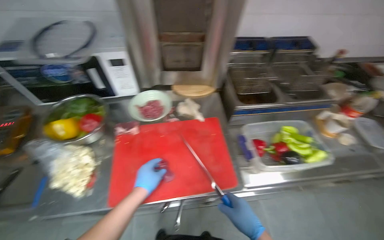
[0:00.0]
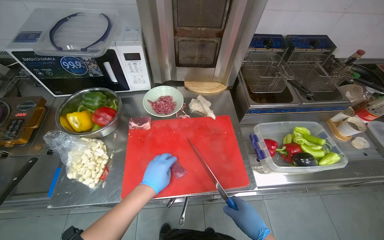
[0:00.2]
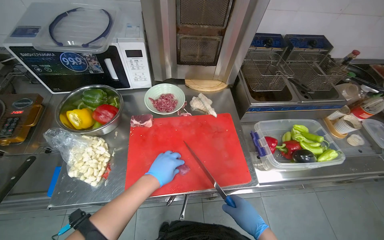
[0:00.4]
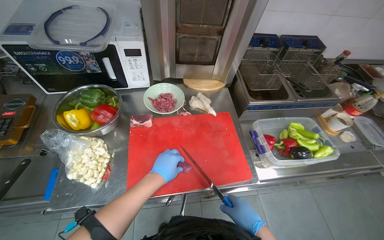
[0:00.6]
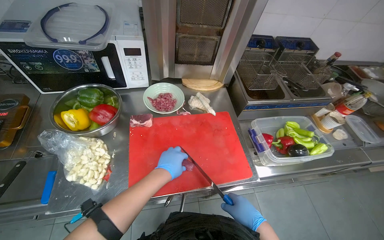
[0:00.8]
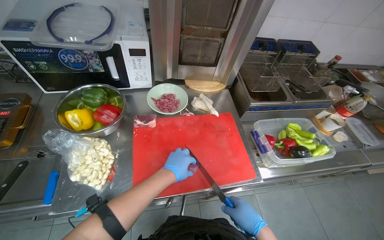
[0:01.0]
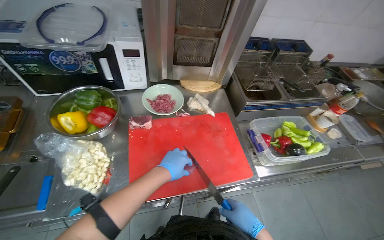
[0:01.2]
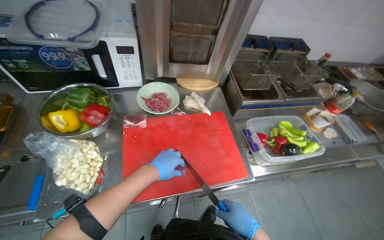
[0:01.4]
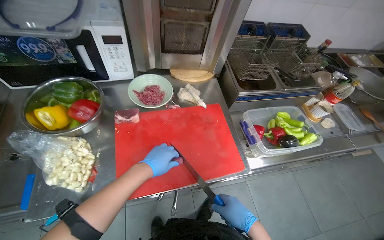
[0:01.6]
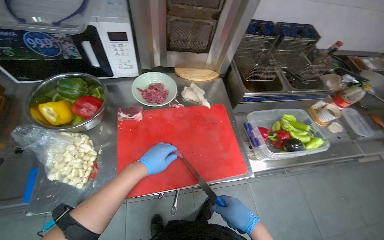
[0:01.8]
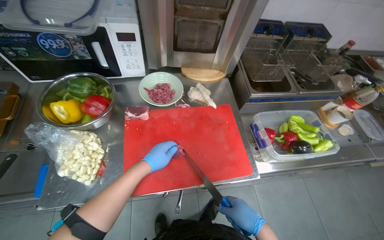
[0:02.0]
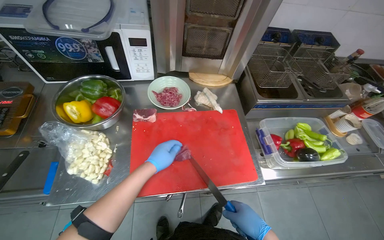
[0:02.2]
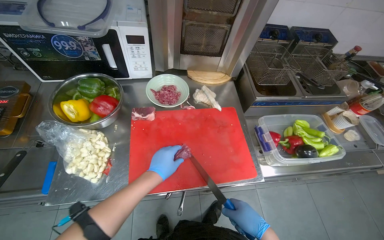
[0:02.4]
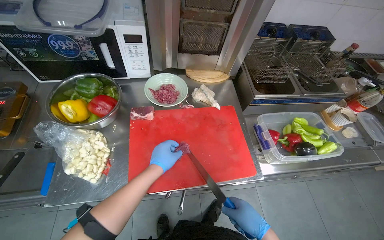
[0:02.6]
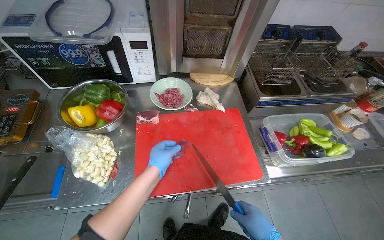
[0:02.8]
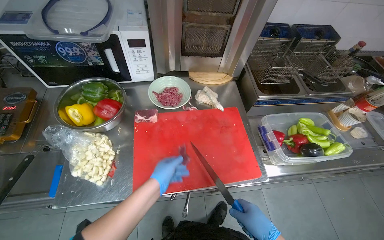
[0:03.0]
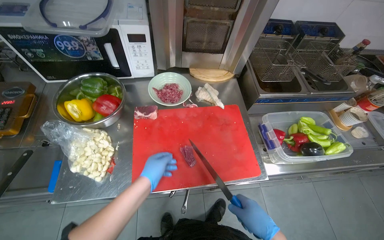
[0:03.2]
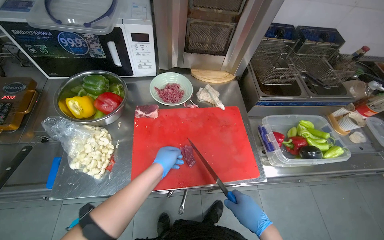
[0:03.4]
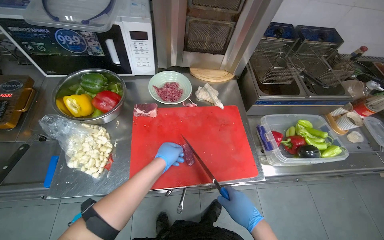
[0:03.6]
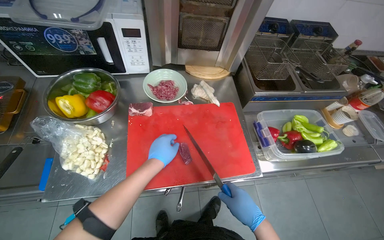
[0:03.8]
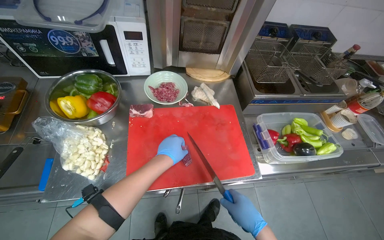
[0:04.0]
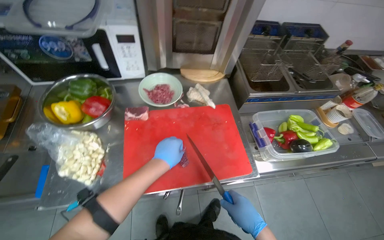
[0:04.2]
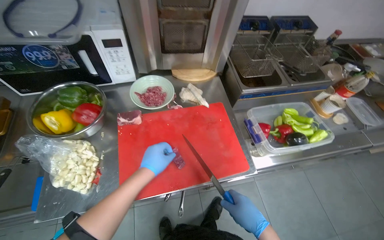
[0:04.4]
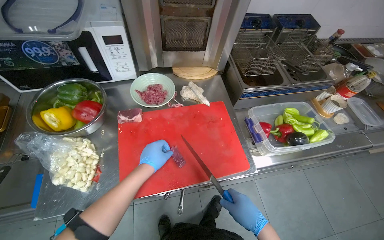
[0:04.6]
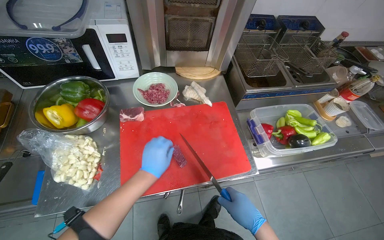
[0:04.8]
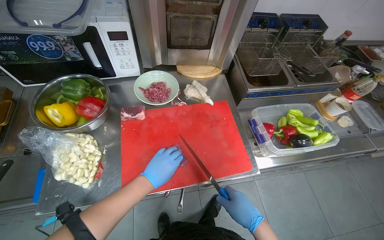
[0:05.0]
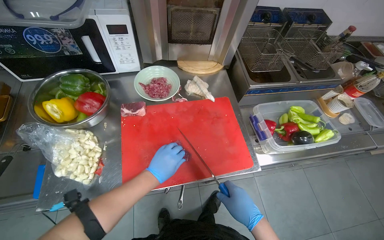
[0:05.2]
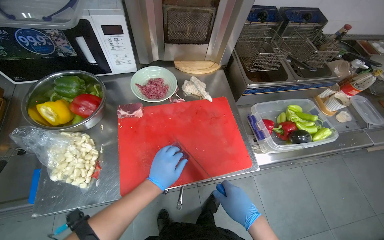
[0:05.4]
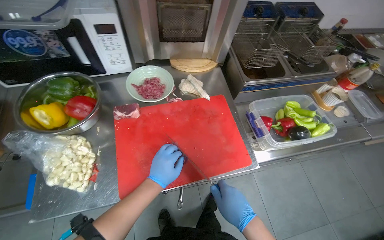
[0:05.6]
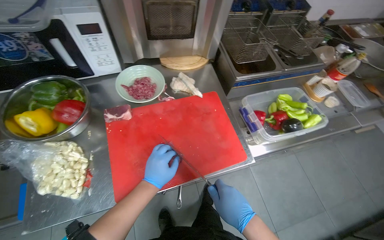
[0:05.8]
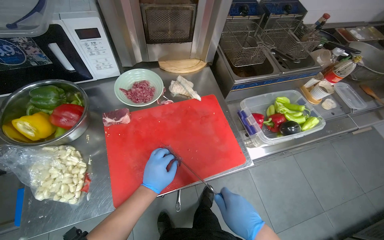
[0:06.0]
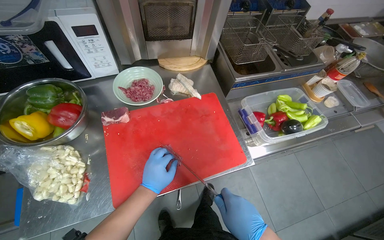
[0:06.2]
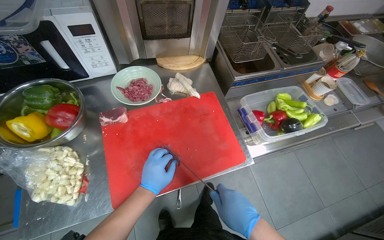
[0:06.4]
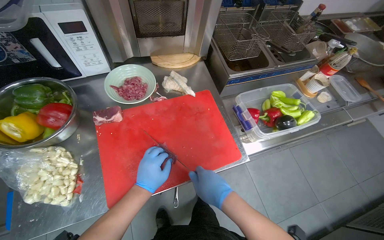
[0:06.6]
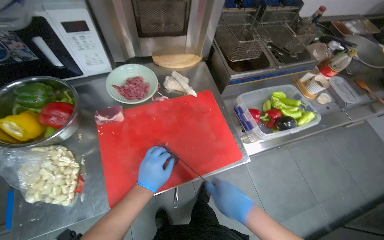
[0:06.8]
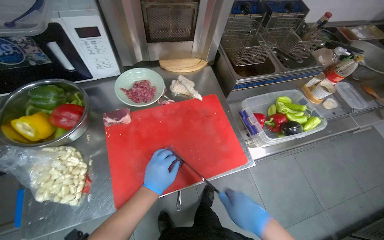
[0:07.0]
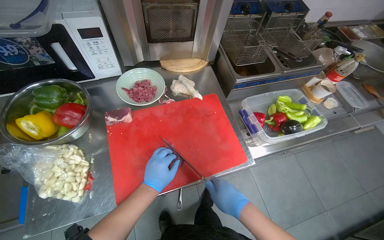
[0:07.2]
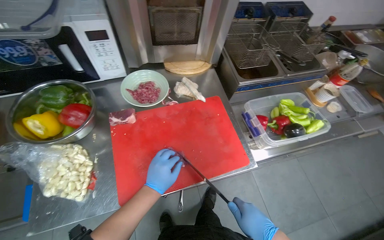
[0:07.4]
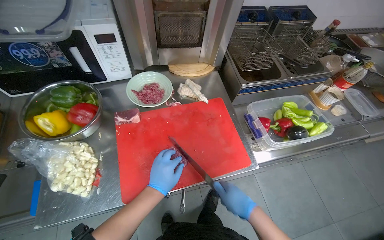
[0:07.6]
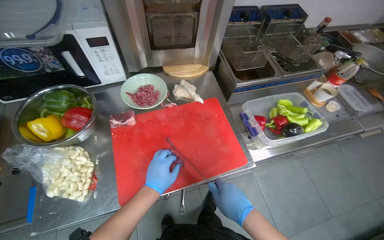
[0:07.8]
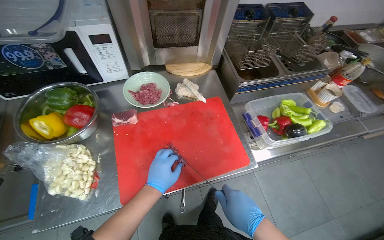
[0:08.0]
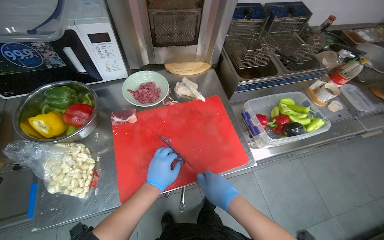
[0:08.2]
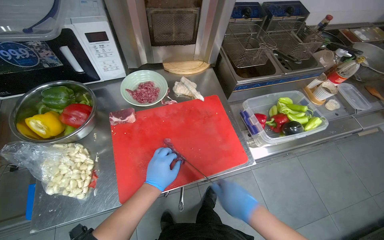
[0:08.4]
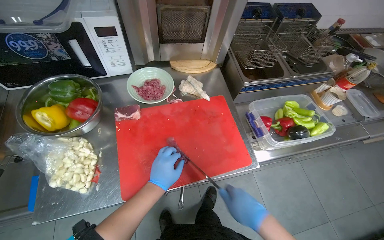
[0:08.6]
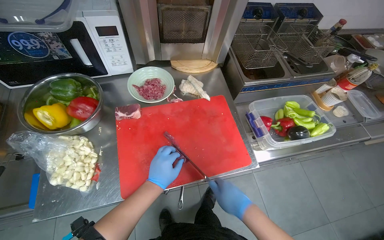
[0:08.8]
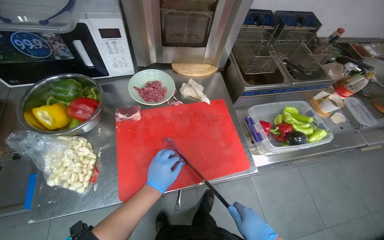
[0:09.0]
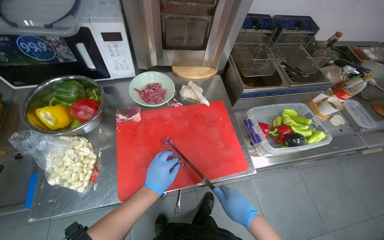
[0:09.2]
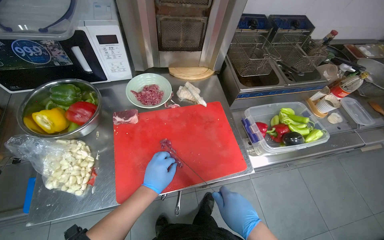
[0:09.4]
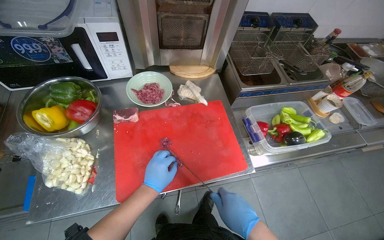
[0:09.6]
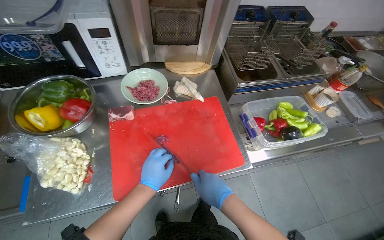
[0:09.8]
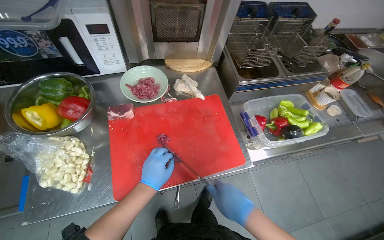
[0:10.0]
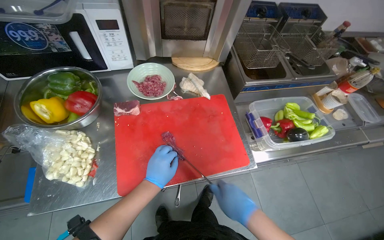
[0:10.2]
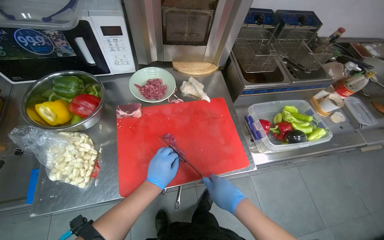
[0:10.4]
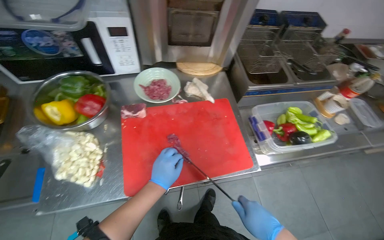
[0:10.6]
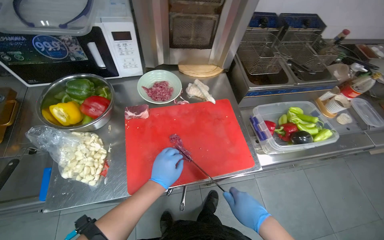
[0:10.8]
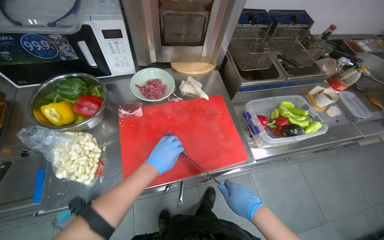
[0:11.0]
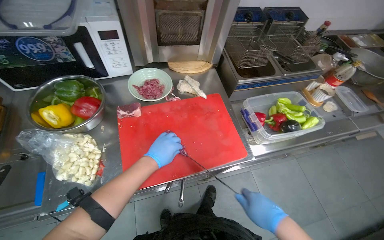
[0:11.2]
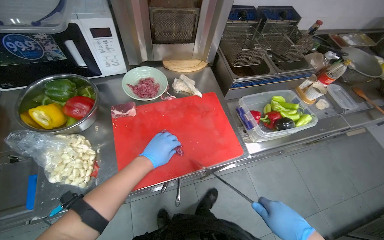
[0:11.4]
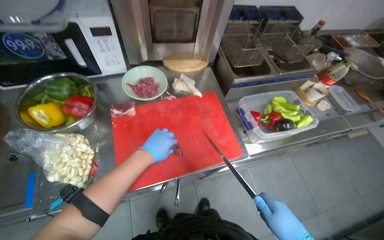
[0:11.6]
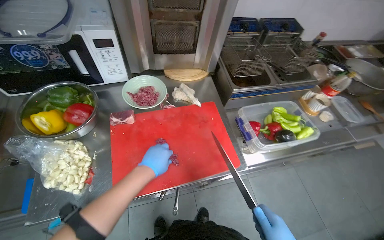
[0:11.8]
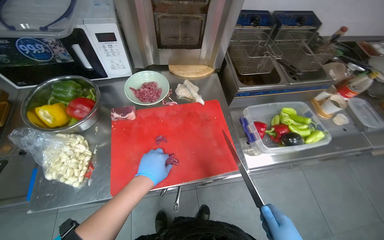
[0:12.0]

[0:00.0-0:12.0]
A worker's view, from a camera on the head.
Job: preparing food.
The whole recording: Chopping meat on cutting board. The worker chops meat on a red cutting board with a knife.
0:00.0 to 0:01.6: The hands make small movements and keep their place.
0:03.0 to 0:06.0: The hands work in one place, with small movements.
0:07.6 to 0:09.0: The hands make small movements and keep their place.

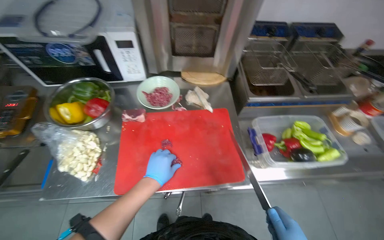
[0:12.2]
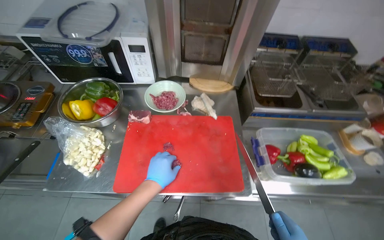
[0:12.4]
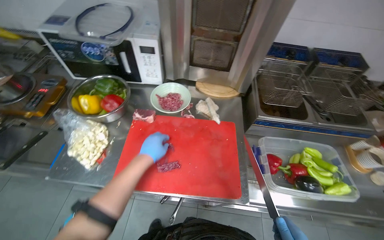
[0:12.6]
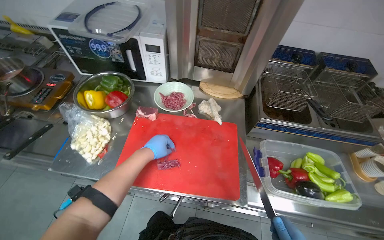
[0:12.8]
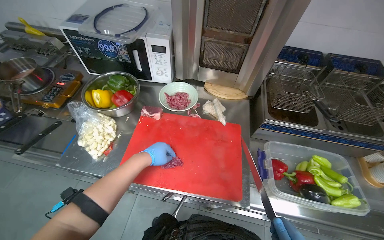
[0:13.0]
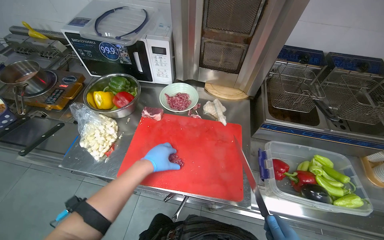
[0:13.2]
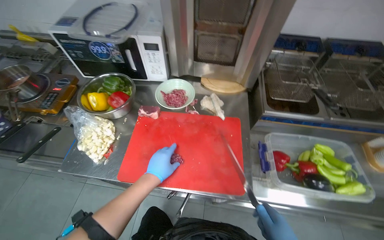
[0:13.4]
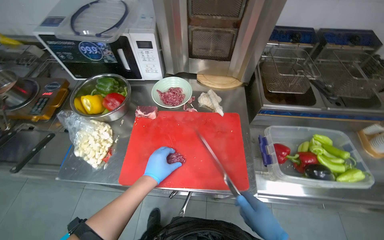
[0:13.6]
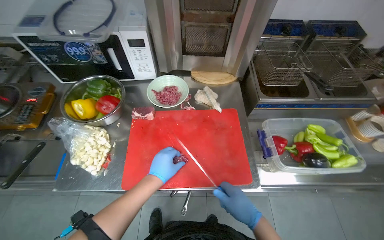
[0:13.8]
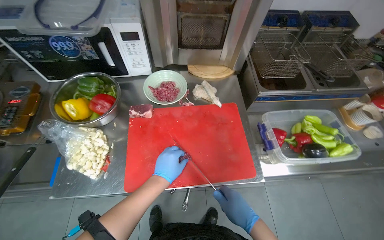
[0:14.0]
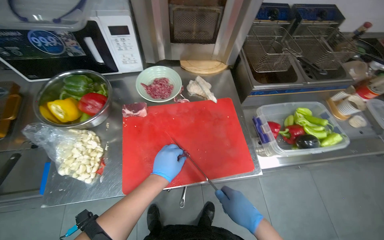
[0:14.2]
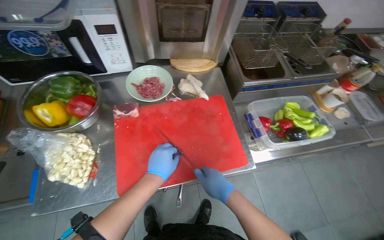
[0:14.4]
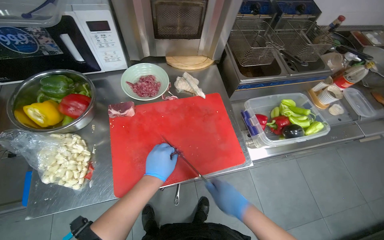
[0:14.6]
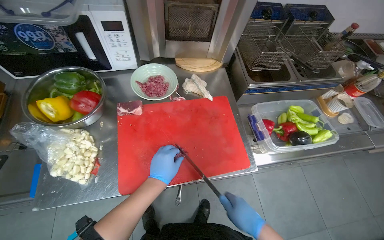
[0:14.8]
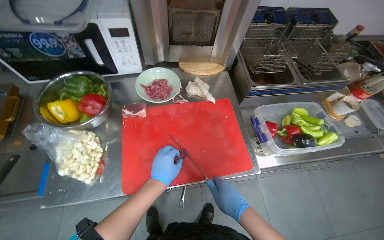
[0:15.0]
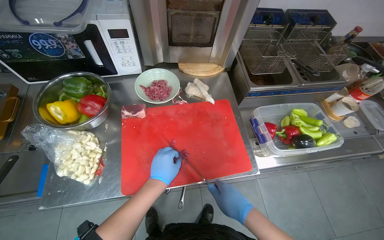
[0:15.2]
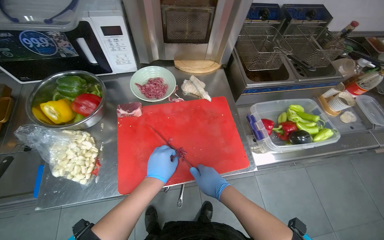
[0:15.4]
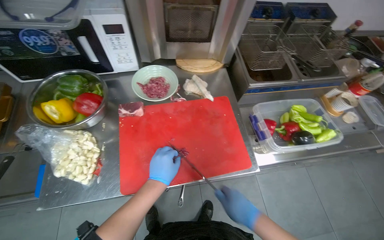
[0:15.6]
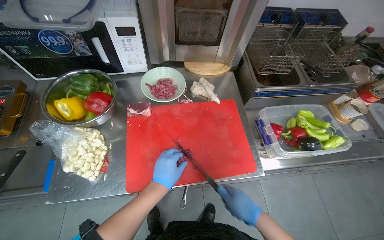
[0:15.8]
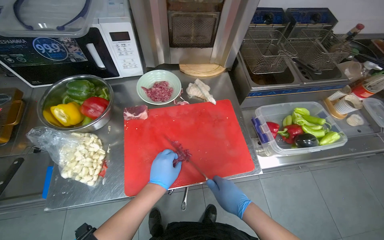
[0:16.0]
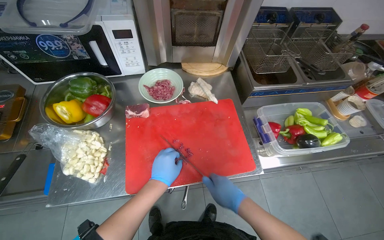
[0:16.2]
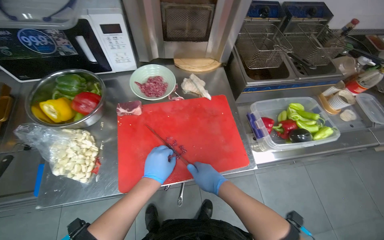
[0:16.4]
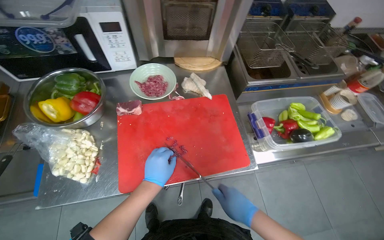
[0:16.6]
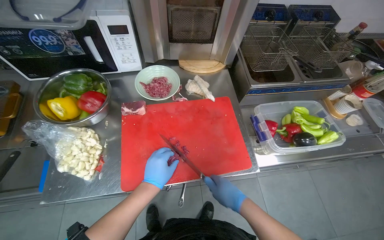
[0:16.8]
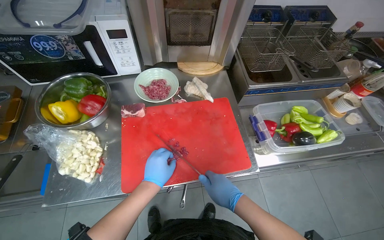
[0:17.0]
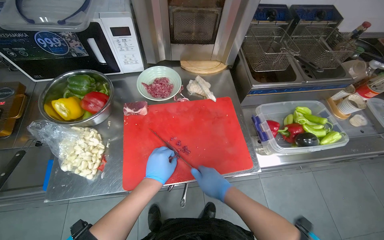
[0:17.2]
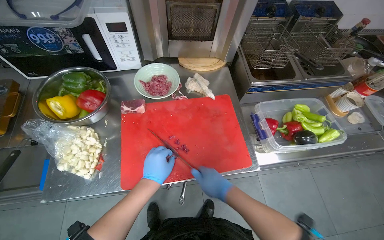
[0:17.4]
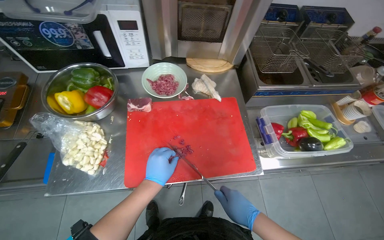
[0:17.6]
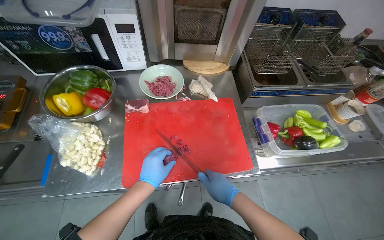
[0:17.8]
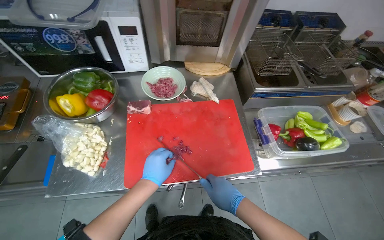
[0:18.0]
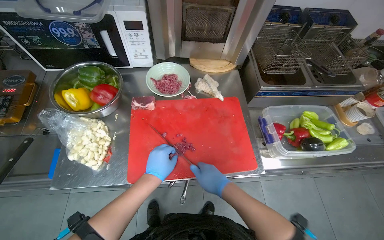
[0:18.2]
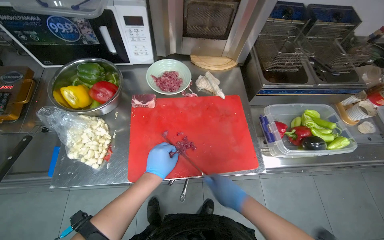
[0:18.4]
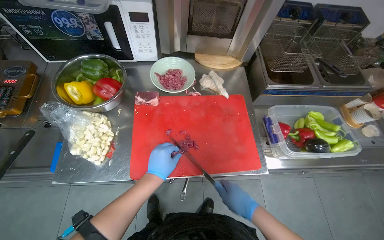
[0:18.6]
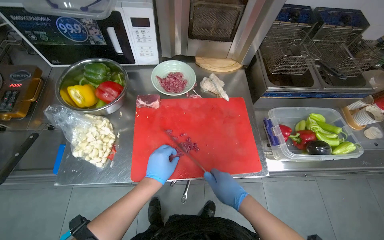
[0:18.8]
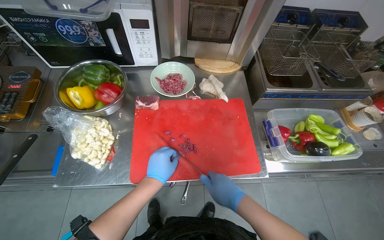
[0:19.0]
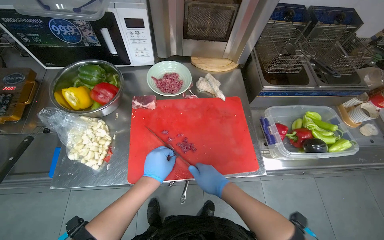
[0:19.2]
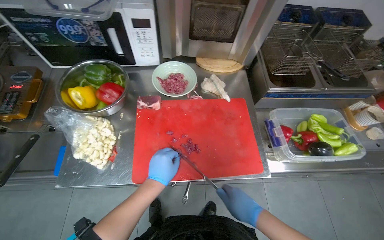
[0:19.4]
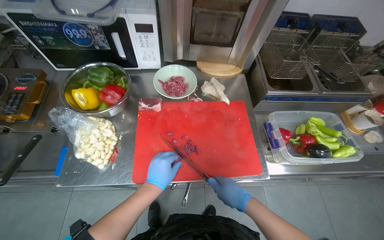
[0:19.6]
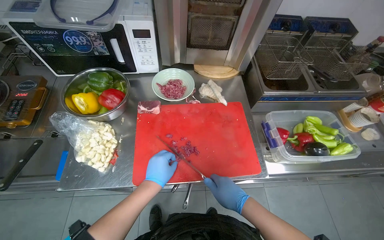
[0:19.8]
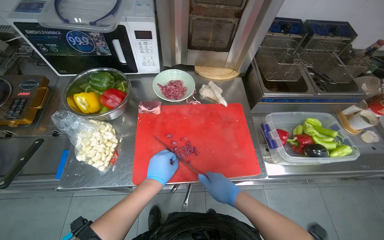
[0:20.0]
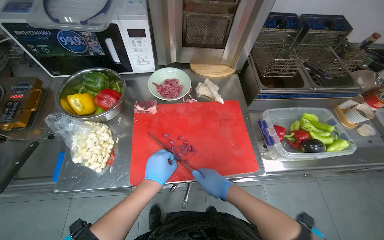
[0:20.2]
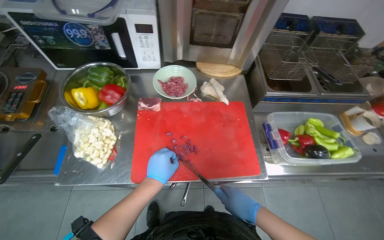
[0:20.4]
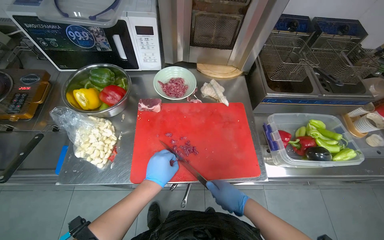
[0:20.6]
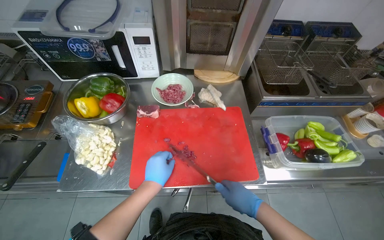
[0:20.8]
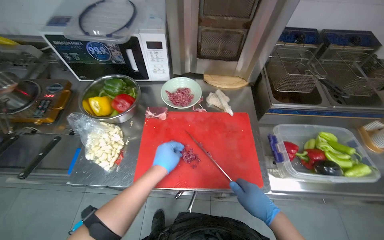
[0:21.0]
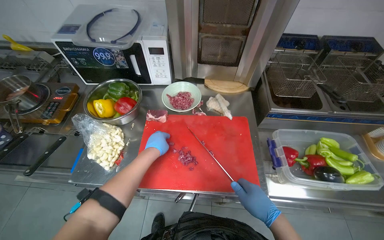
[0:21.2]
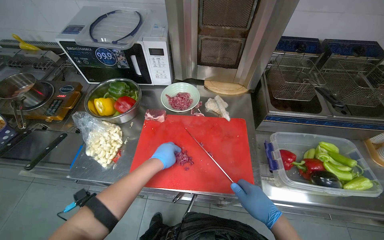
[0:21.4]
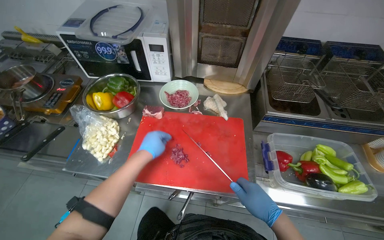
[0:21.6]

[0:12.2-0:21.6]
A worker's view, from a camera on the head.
Job: preparing food.
The whole recording: Chopping meat on cutting board. The worker chops meat on a red cutting board with a knife.
0:13.8 to 0:15.4: The right hand goes some 10 cm to the left.
0:15.4 to 0:20.0: The hands work in one place, with small movements.
0:20.0 to 0:21.6: The right hand shifts about 20 cm to the right.
